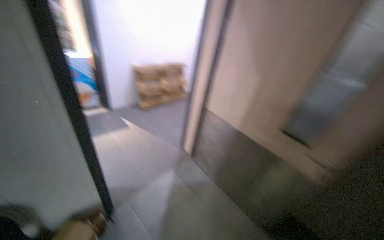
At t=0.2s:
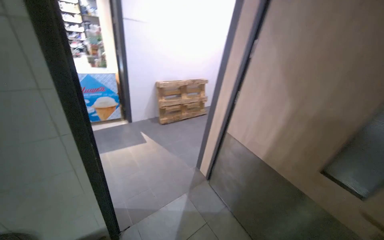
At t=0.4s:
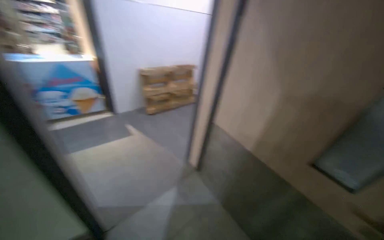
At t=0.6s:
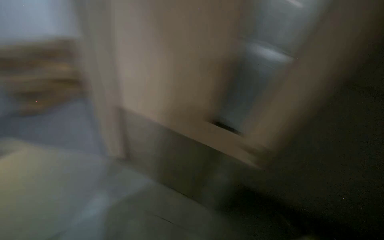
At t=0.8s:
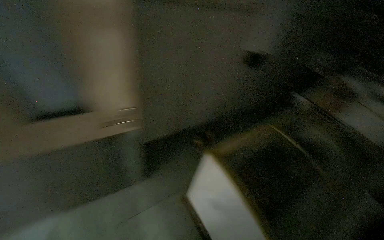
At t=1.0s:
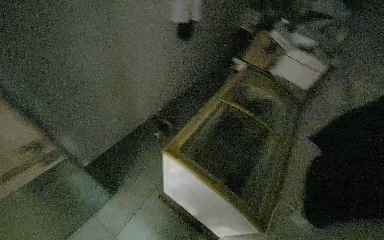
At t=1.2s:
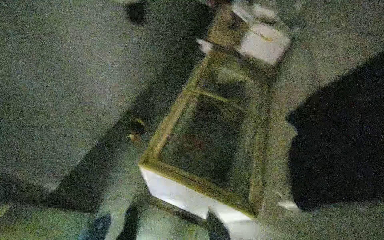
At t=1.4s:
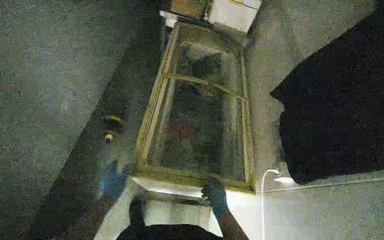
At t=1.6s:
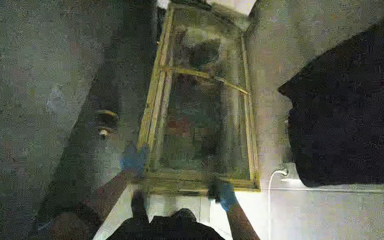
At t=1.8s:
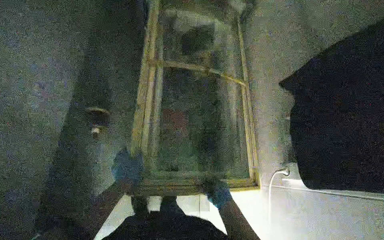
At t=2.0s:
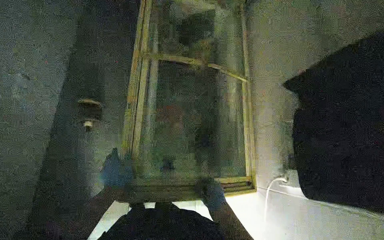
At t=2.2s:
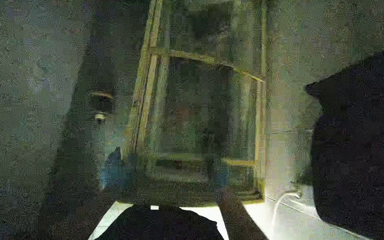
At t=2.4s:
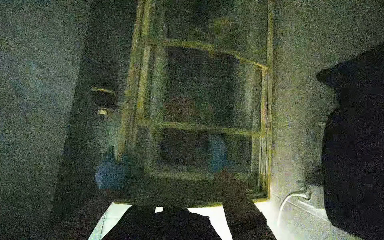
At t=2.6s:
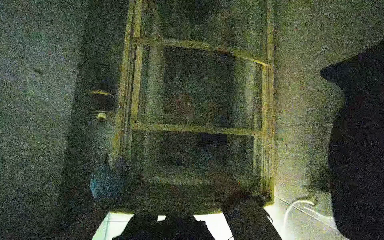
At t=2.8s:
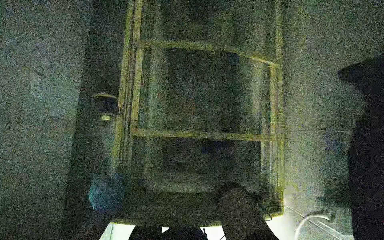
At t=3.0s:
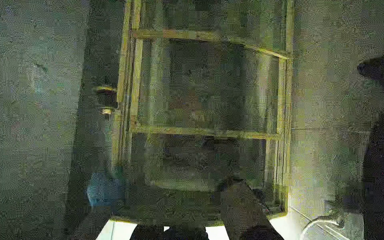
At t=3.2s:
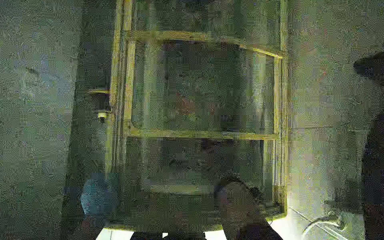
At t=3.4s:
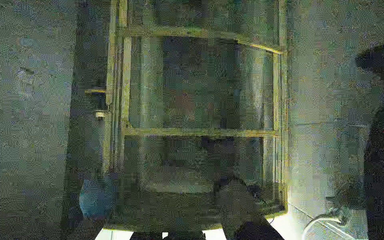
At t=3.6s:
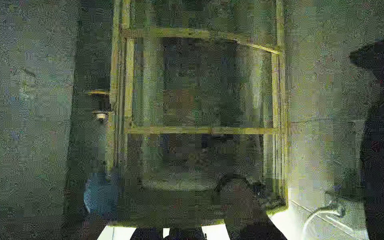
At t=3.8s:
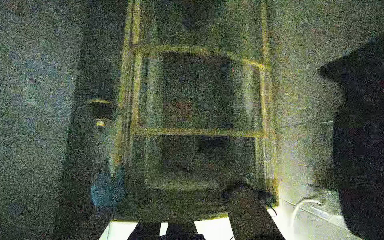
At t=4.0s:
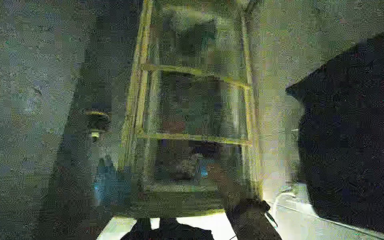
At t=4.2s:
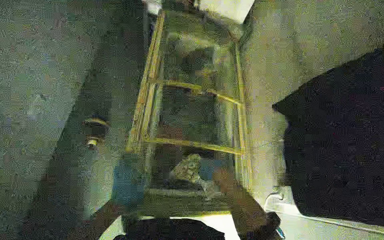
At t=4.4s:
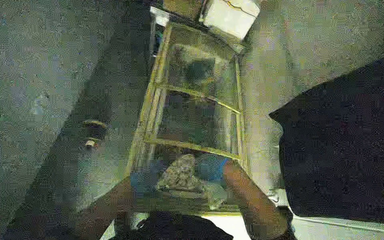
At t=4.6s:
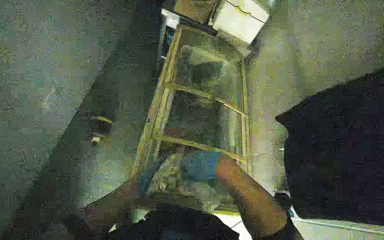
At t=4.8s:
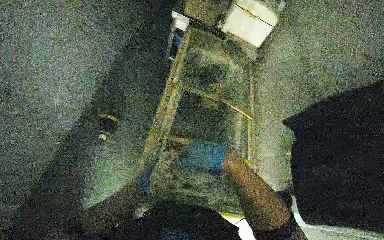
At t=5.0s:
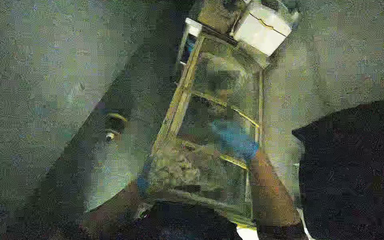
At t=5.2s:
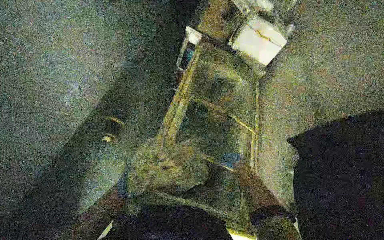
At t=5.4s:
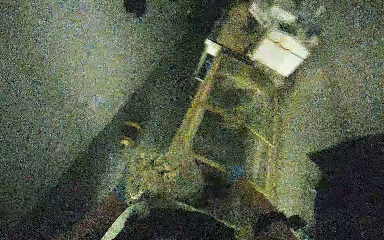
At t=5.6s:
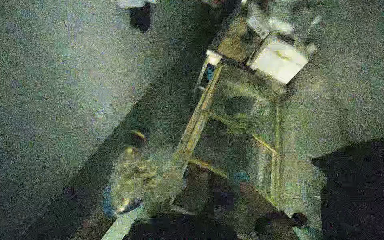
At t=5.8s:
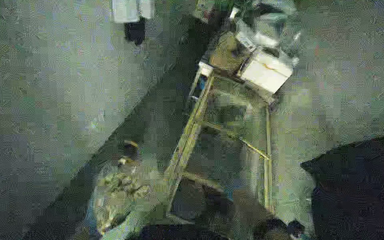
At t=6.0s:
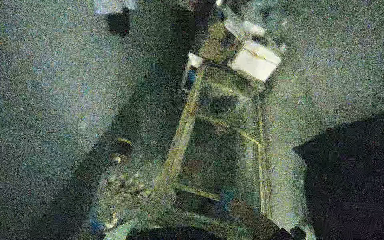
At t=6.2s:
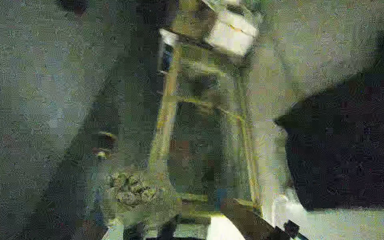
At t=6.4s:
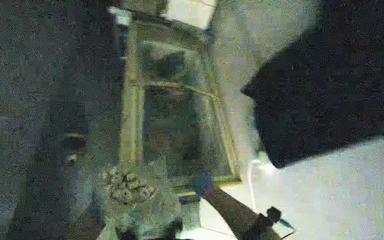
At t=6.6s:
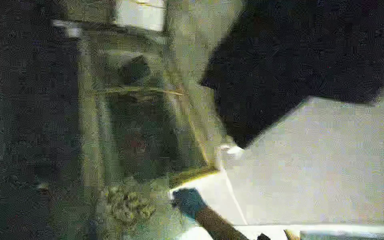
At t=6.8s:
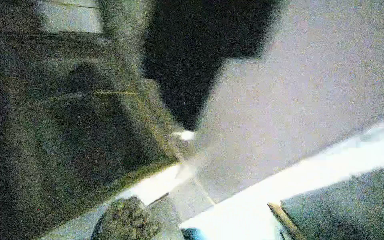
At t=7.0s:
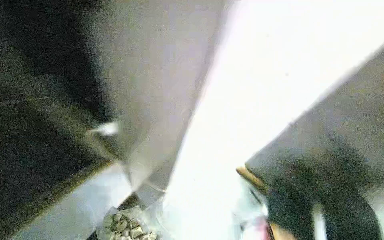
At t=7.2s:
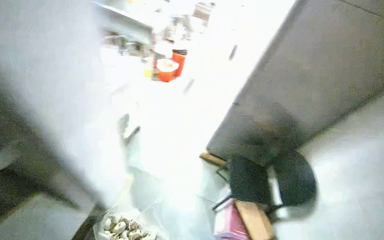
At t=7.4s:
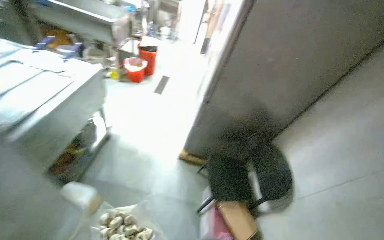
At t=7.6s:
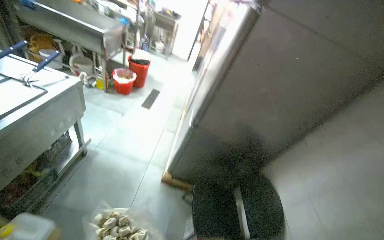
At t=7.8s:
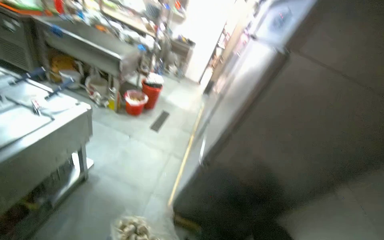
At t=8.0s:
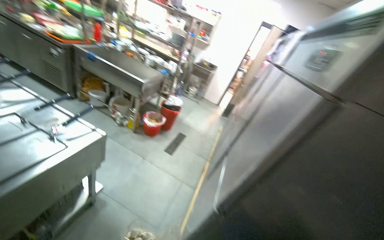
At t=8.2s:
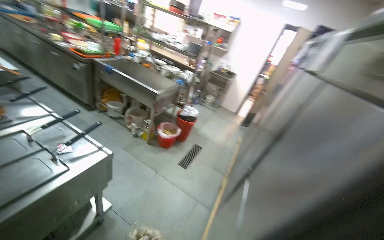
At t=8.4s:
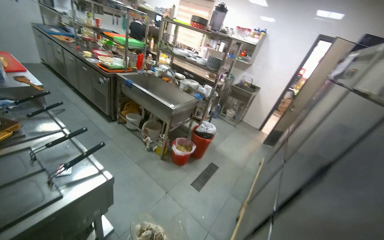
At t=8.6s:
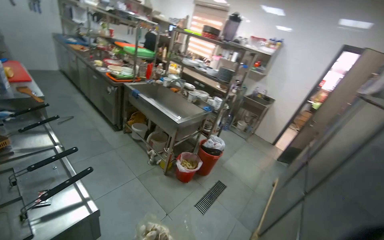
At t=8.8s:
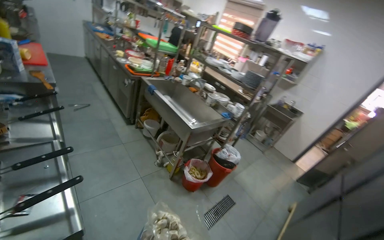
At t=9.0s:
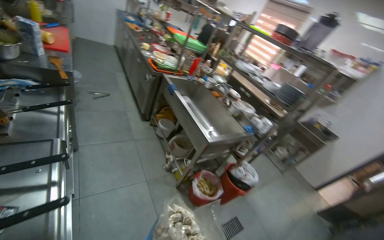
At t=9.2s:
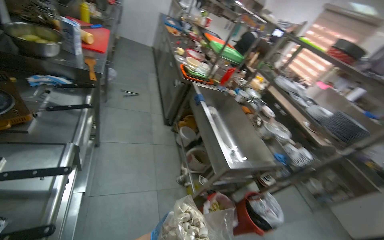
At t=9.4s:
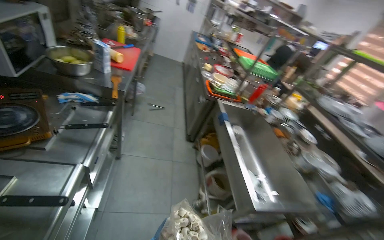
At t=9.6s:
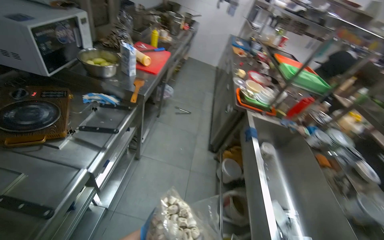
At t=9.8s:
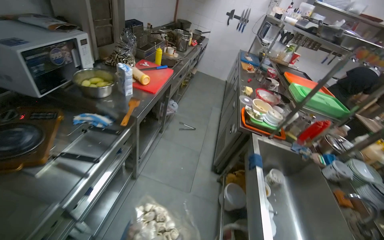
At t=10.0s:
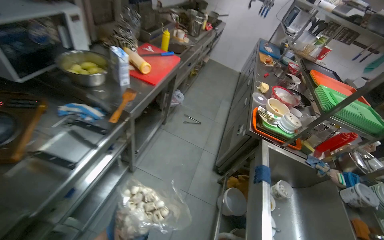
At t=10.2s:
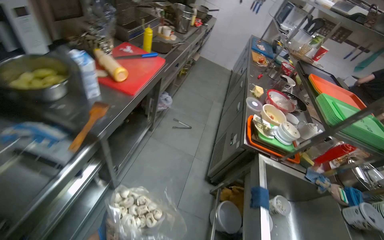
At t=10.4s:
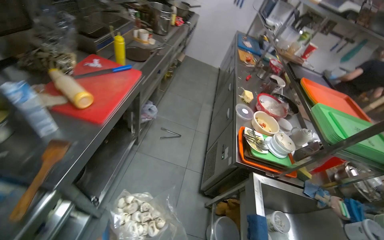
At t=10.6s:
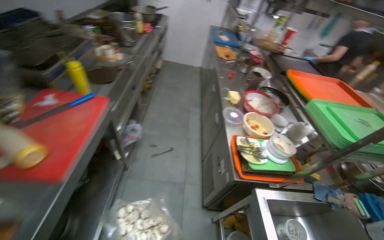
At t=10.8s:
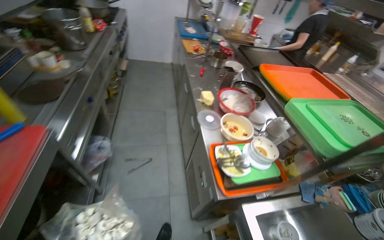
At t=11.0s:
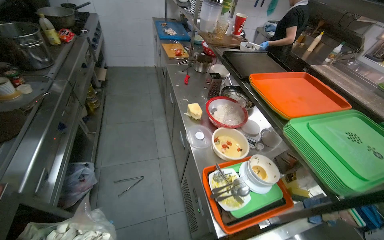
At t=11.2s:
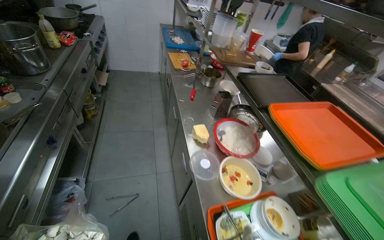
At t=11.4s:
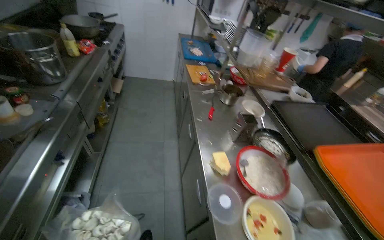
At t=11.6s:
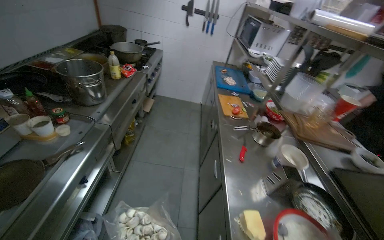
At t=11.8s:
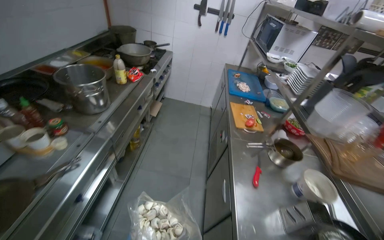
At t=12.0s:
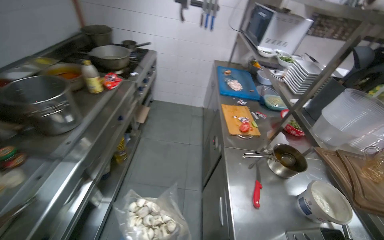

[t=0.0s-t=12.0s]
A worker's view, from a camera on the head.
Job: preparing food.
The whole recording: Taking product from refrigerator. The worker takes the required product from the refrigerator.
t=0.0s to t=1.6s: The wearer moves approximately 80 cm. The head turns to the right by some 50 degrees. The view tilts some 30 degrees downward.
t=1.6s to t=3.0s: The view tilts some 15 degrees downward.
t=3.0s to t=4.4s: The camera pitches upward, by some 25 degrees. The left hand goes roughly 10 cm to the right.
t=6.0s to t=7.6s: The head turns to the right by roughly 50 degrees. The wearer looks about 15 degrees further downward.
t=7.6s to t=9.0s: The camera travels roughly 1 m. The wearer looks roughly 50 degrees further to the left. The wearer looks some 20 degrees further upward.
t=9.0s to t=10.4s: The camera travels some 1 m. The head rotates some 40 degrees to the left.
t=10.4s to t=12.0s: The camera travels about 1.5 m.

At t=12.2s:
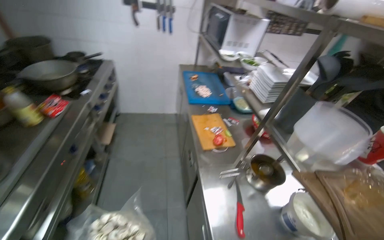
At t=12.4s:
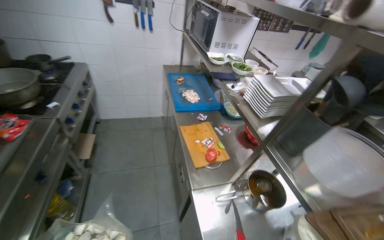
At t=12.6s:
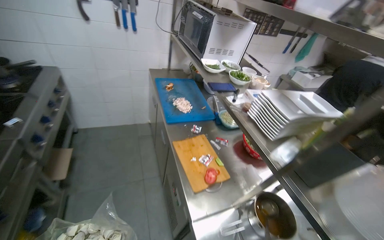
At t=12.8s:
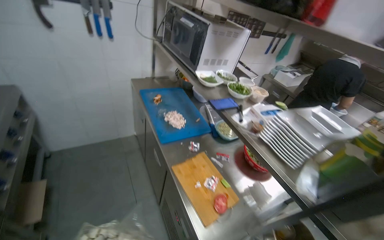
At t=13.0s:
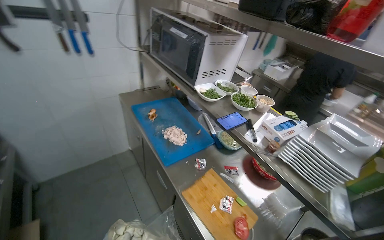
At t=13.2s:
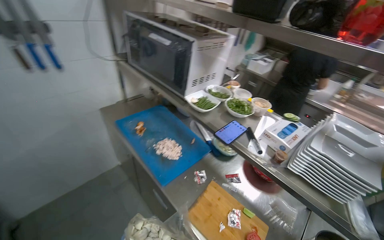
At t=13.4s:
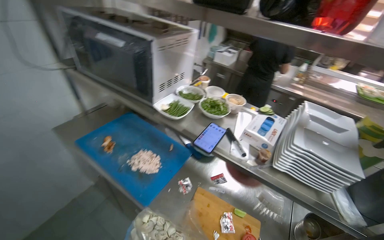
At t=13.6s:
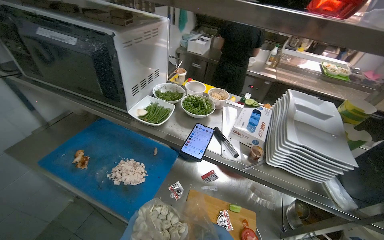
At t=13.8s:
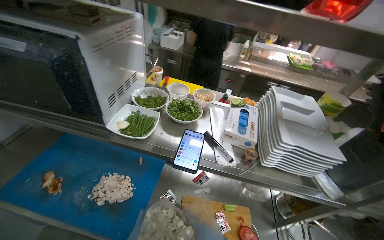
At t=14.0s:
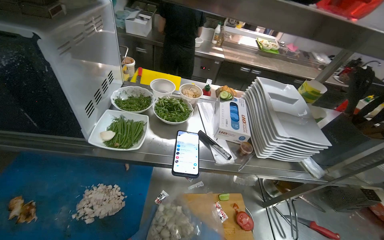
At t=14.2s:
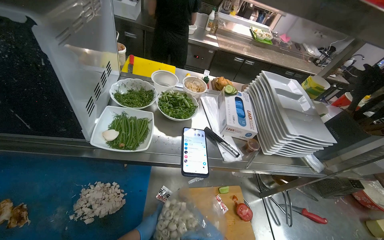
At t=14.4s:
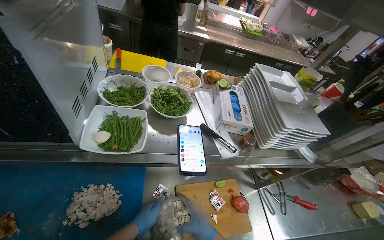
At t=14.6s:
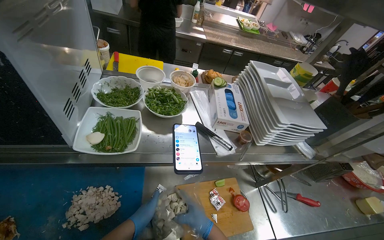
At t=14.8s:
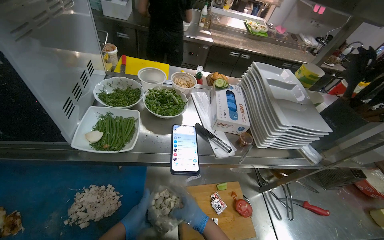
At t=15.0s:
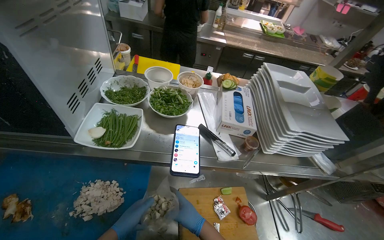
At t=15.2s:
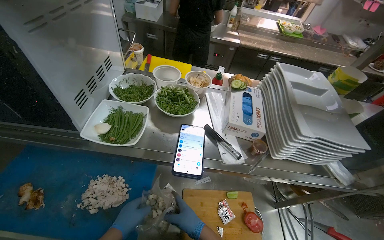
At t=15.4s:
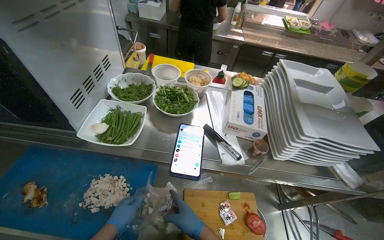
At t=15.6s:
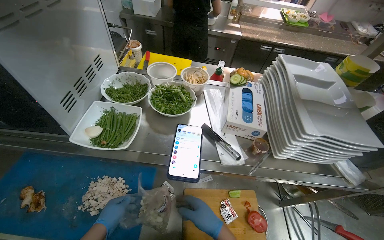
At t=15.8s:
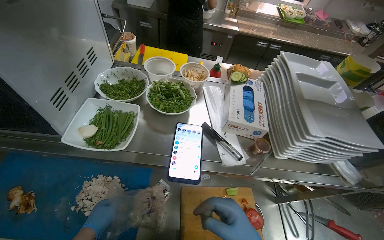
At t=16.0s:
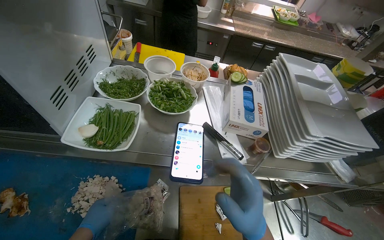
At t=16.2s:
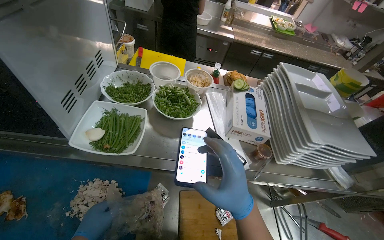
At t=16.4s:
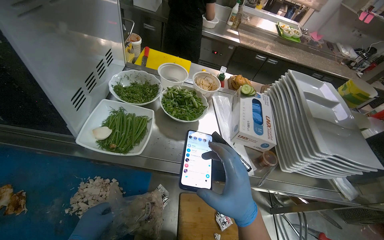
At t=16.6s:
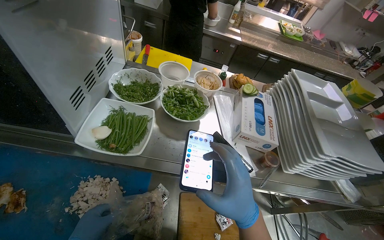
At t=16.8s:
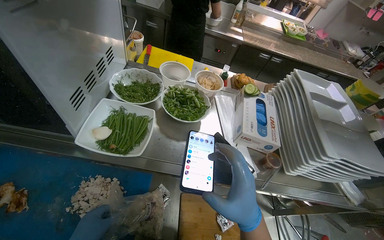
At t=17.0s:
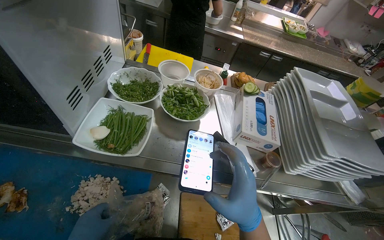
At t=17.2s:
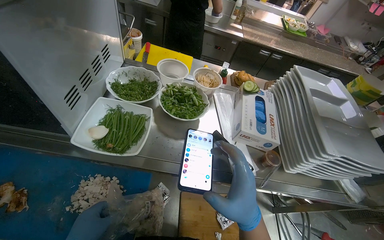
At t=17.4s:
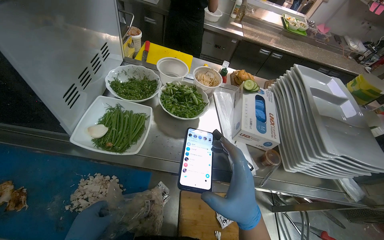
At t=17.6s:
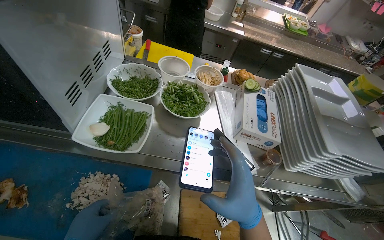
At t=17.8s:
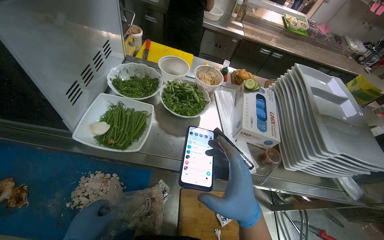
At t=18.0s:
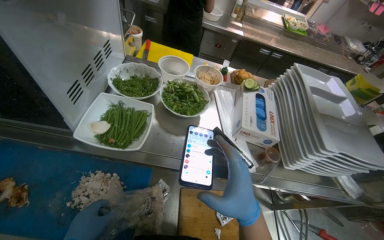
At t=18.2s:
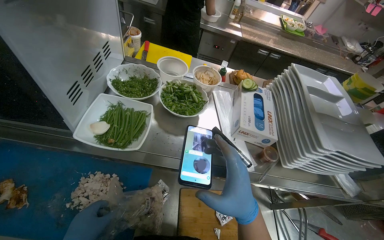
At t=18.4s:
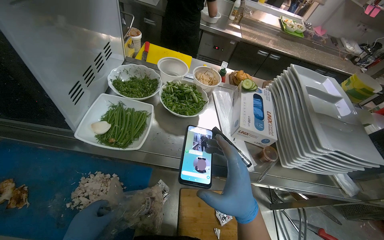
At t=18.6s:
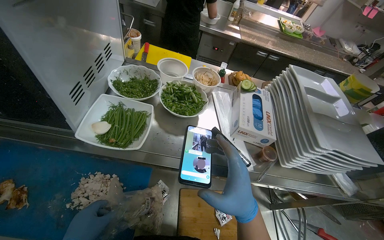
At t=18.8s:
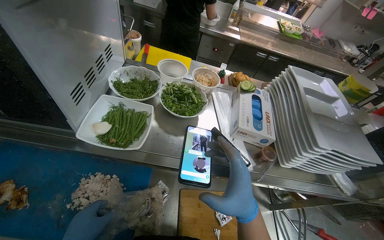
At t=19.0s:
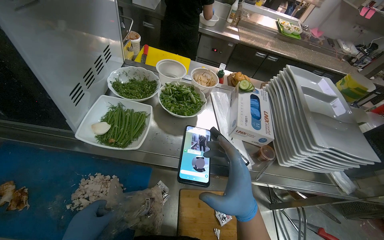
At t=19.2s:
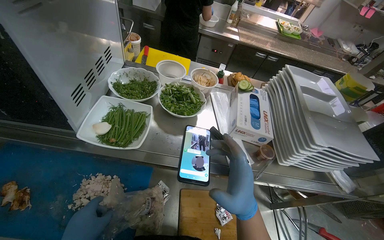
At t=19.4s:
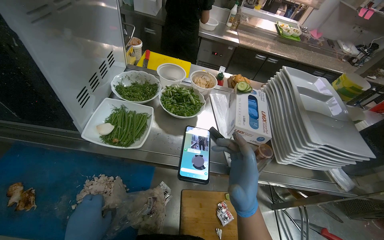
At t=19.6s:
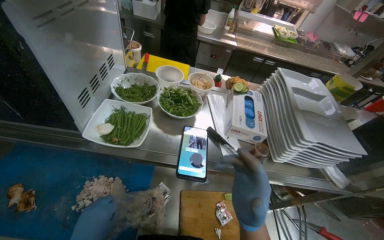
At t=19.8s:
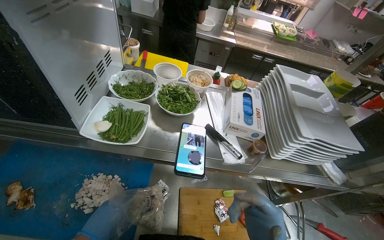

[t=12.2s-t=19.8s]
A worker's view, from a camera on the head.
Job: preparing food.
The whole recording: Taking product from refrigerator. The worker takes the required product from the refrigerator.
t=12.2s to t=13.8s: The camera travels some 90 cm. The head rotates about 70 degrees to the right. The view tilts roughly 10 degrees downward.
